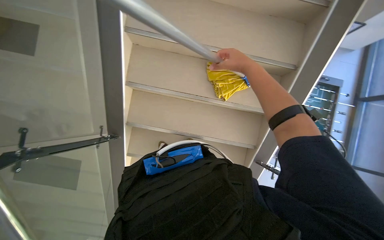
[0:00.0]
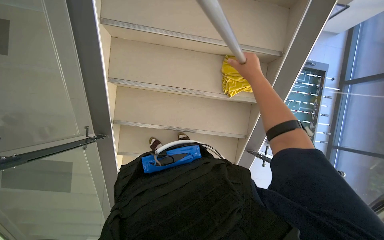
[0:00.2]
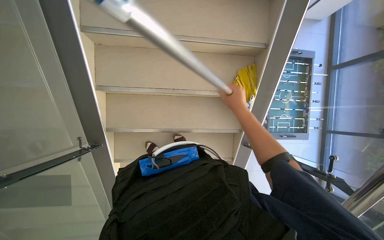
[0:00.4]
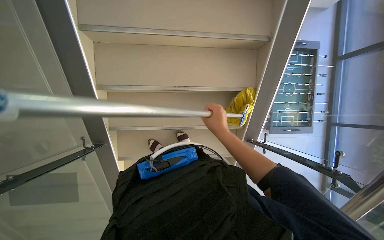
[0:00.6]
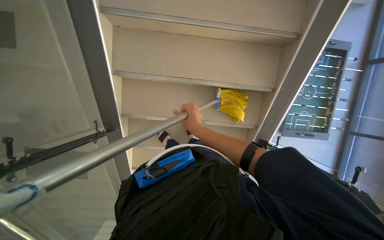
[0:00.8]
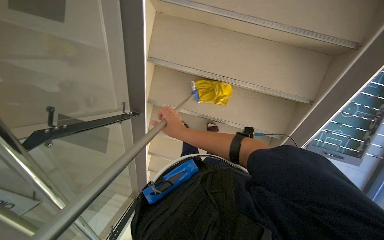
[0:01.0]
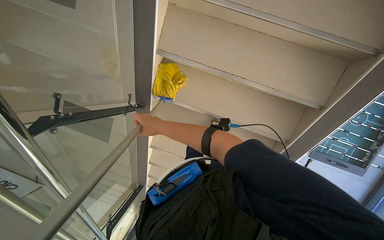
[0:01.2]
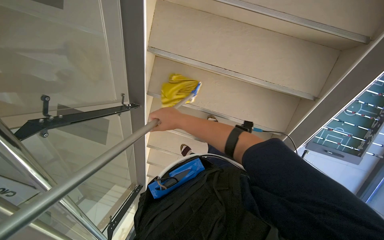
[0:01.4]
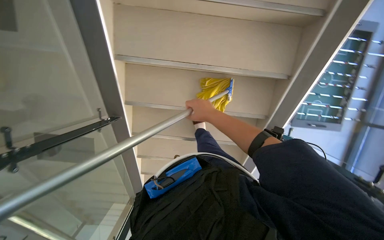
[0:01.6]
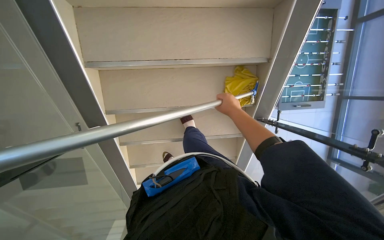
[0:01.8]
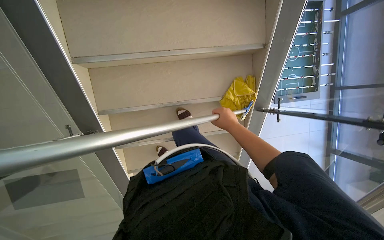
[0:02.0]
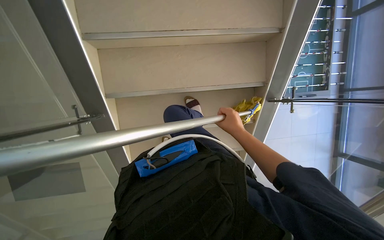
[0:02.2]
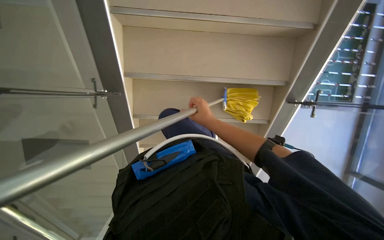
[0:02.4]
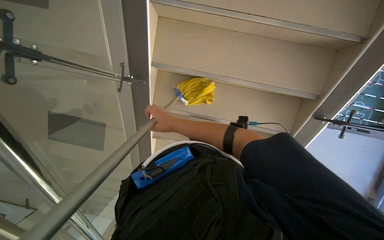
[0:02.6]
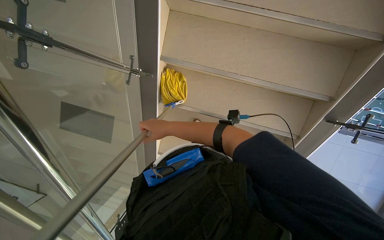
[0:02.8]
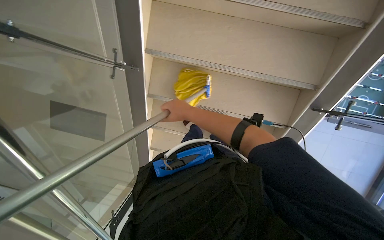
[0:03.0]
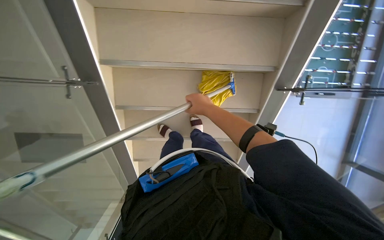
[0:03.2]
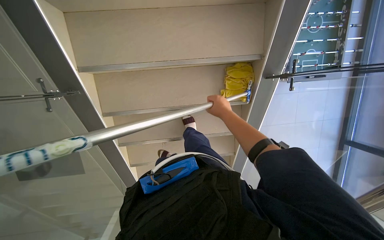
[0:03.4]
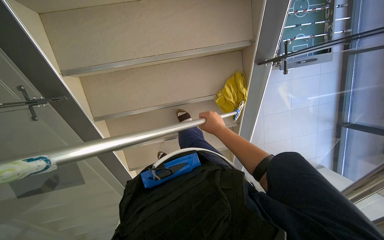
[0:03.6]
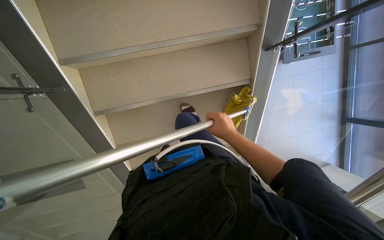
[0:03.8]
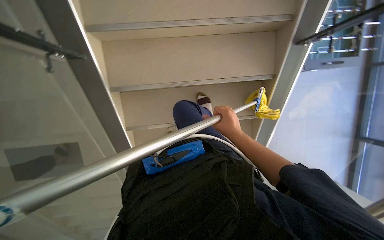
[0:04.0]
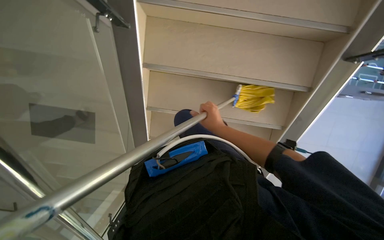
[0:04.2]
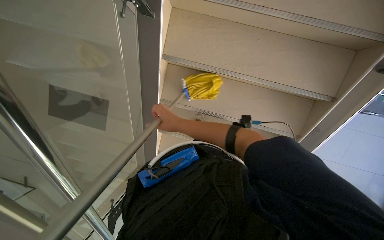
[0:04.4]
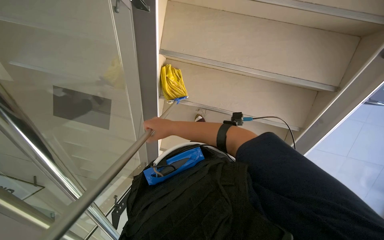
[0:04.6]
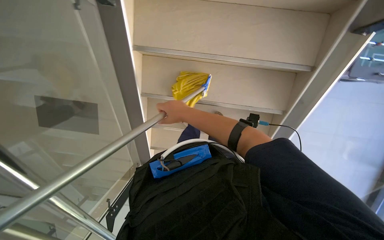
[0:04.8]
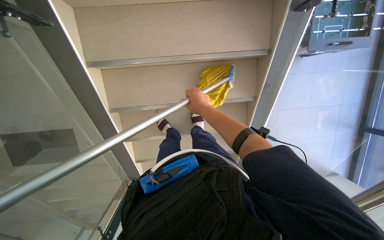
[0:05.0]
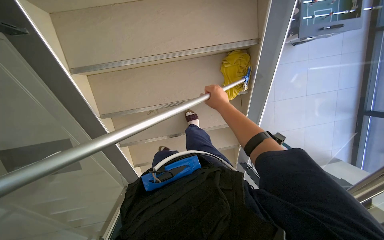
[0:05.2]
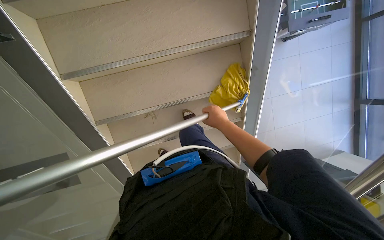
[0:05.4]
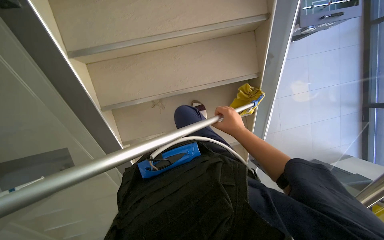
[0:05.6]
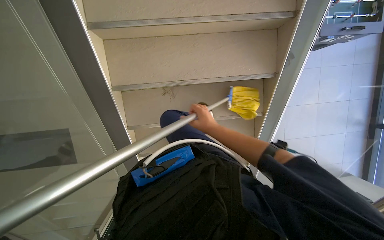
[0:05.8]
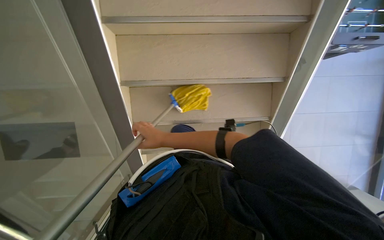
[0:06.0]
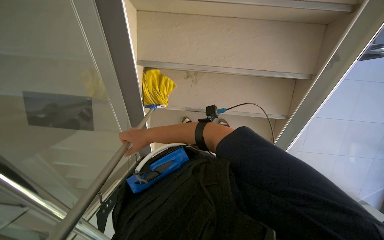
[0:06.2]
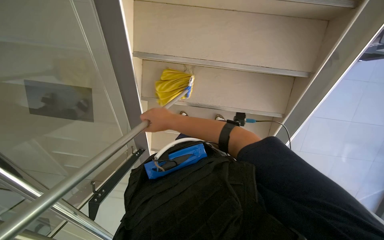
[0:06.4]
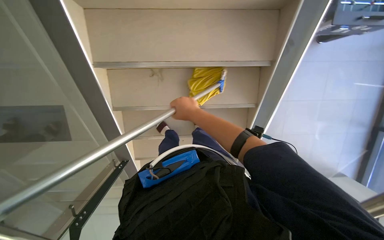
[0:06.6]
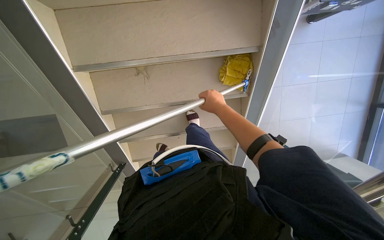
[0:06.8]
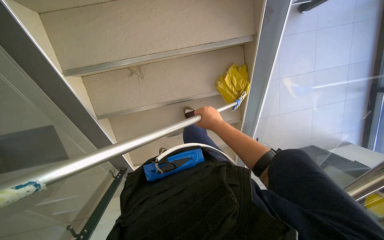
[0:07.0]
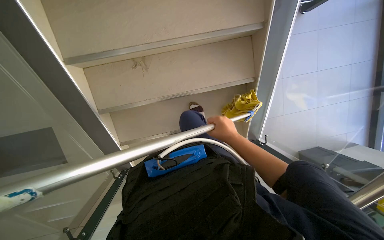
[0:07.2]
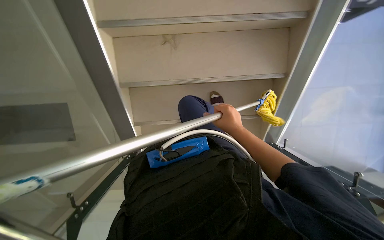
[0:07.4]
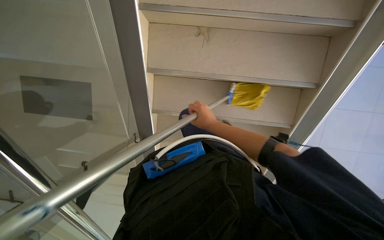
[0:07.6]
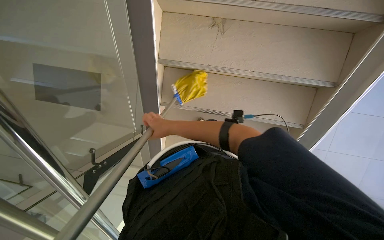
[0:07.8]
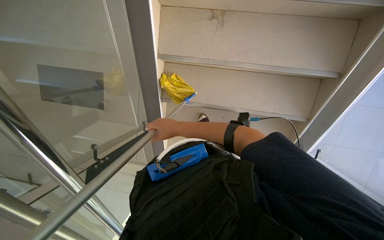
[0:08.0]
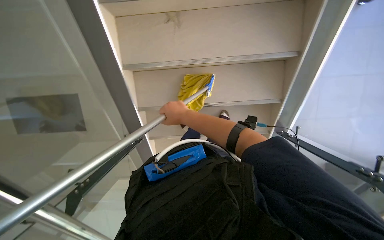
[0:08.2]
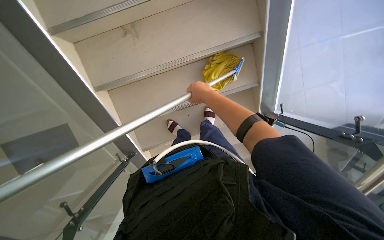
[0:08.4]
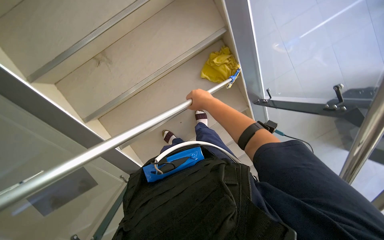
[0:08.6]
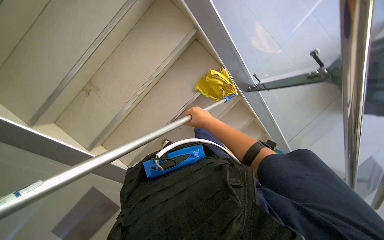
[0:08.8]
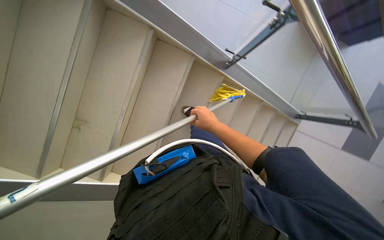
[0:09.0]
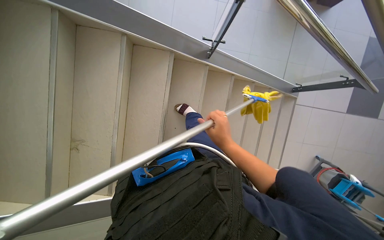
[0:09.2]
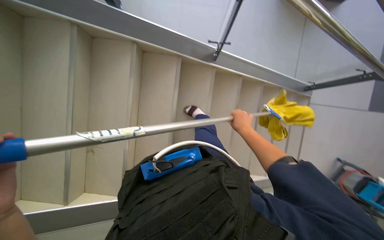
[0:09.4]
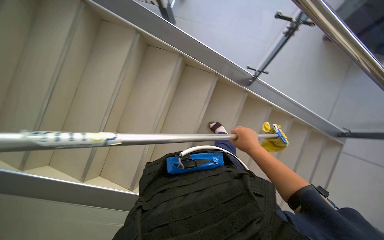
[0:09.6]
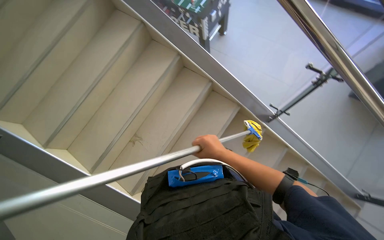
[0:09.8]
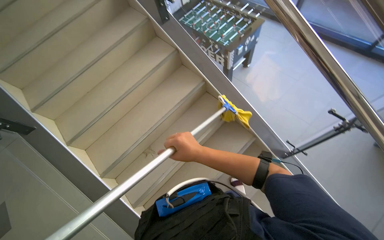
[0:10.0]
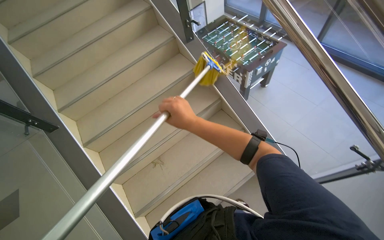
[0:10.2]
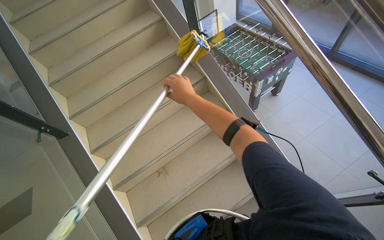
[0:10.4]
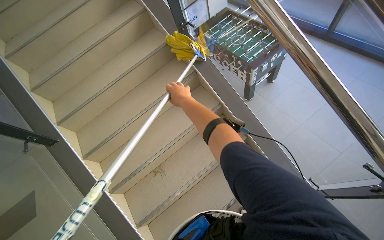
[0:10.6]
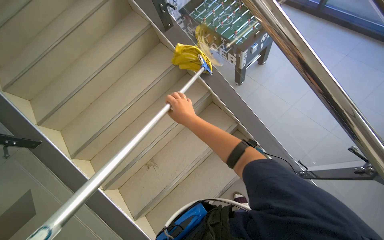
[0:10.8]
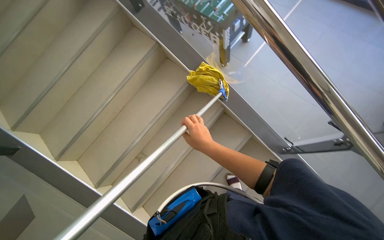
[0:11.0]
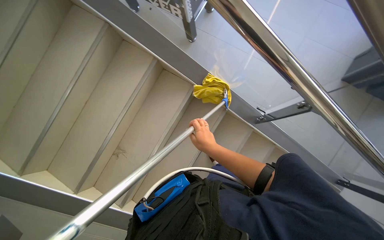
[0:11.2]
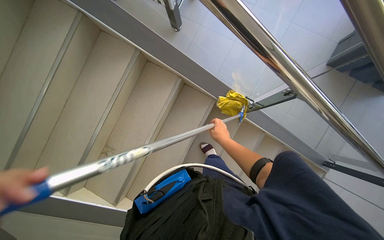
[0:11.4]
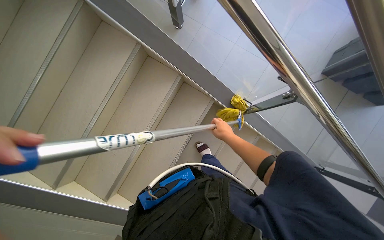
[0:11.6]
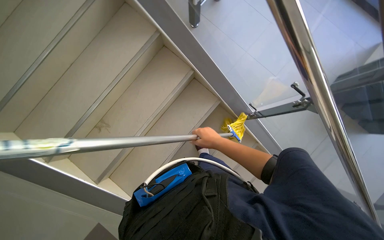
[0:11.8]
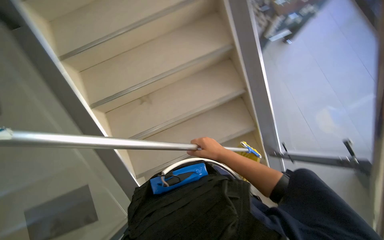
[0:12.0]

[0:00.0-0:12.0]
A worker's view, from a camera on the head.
Job: mopping floor.
The whole recording: Mopping tiled floor. The worker mops the tiled floor with a long-handled mop.
0:00.0 to 0:01.6: The camera pitches downward, by some 10 degrees. The right hand heads down the picture and farther from the camera, covering roughly 25 cm, and travels to the left and back again, roughly 30 cm each way.
0:01.6 to 0:03.0: The right hand moves left and right over roughly 25 cm, changing direction 2 times.
0:06.0 to 0:07.6: The right hand swings left and right, some 30 cm each way, with 2 reversals.
0:07.6 to 0:09.0: The scene turns roughly 30 degrees counterclockwise in the picture. The right hand goes to the left and returns, approximately 15 cm each way.
0:09.0 to 0:10.4: The head turns to the left by roughly 40 degrees. The view tips upward by some 30 degrees.
0:10.4 to 0:12.0: The camera pitches downward, by some 20 degrees.

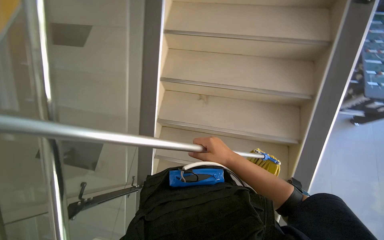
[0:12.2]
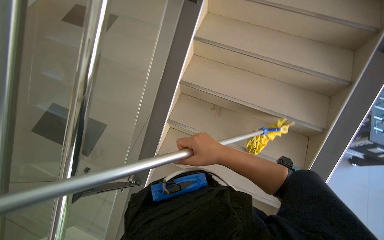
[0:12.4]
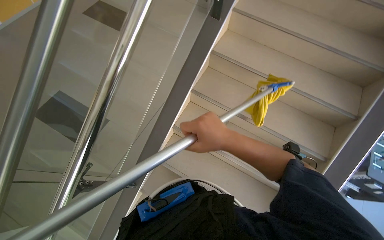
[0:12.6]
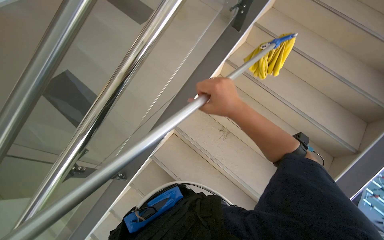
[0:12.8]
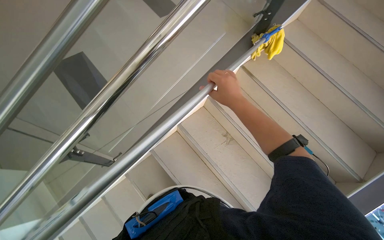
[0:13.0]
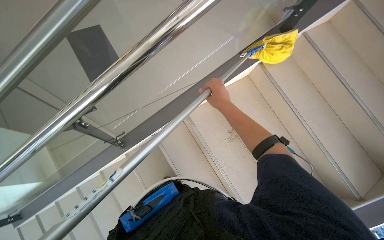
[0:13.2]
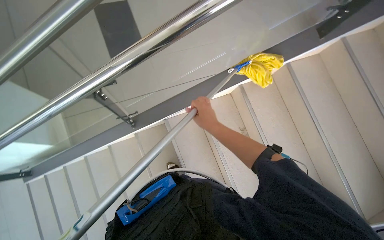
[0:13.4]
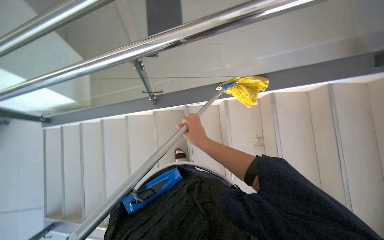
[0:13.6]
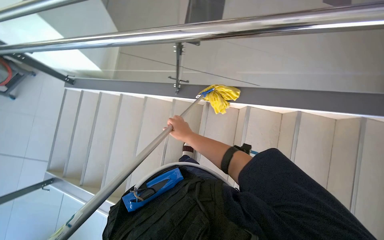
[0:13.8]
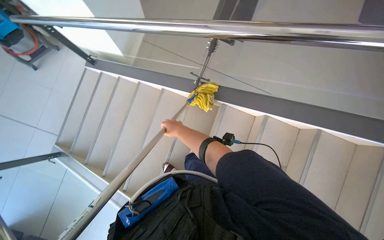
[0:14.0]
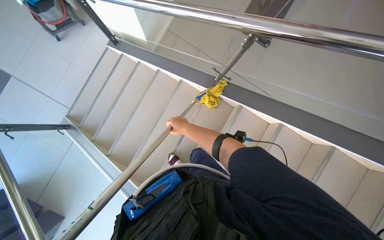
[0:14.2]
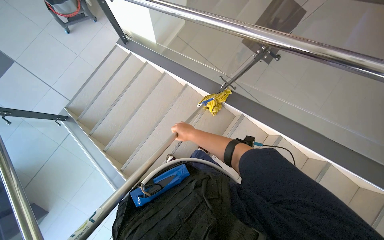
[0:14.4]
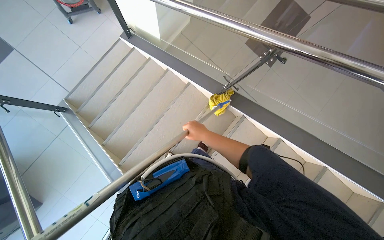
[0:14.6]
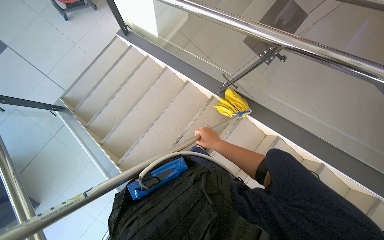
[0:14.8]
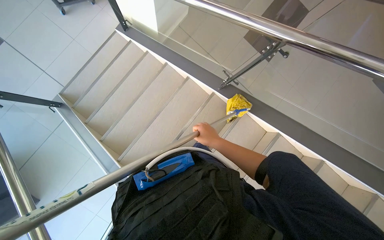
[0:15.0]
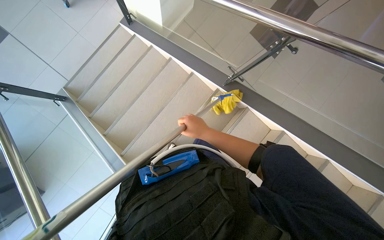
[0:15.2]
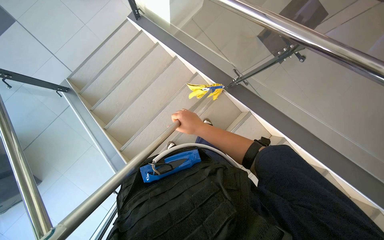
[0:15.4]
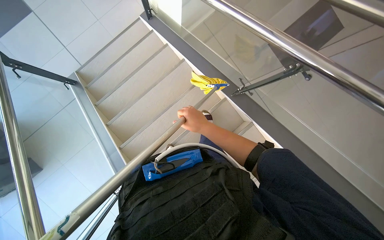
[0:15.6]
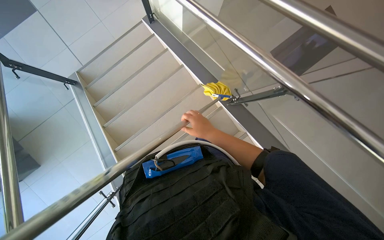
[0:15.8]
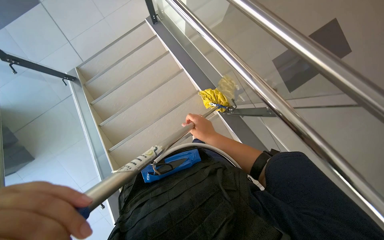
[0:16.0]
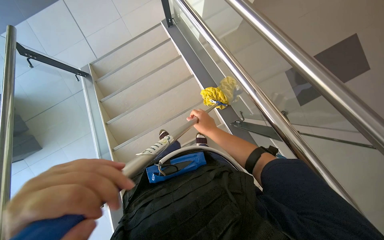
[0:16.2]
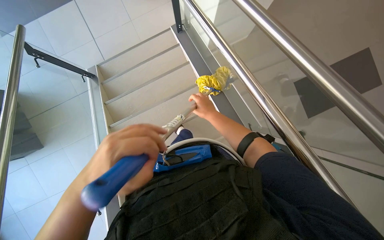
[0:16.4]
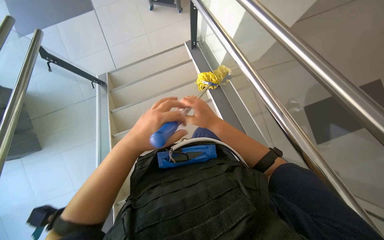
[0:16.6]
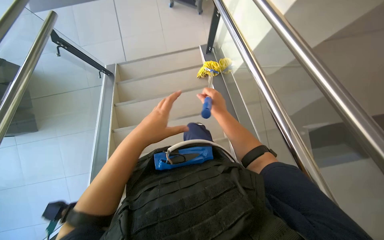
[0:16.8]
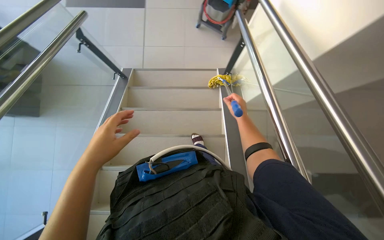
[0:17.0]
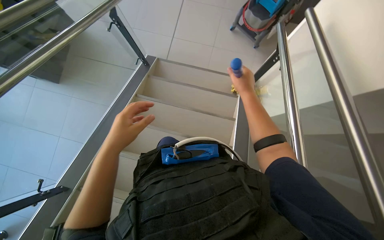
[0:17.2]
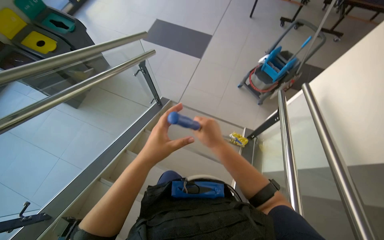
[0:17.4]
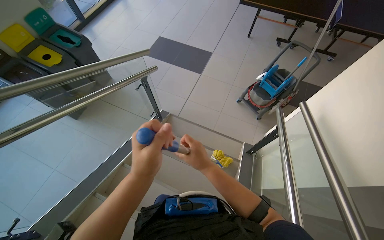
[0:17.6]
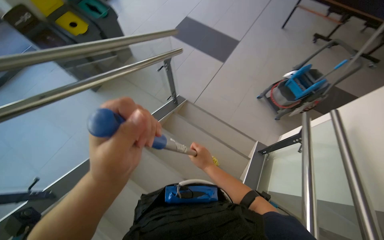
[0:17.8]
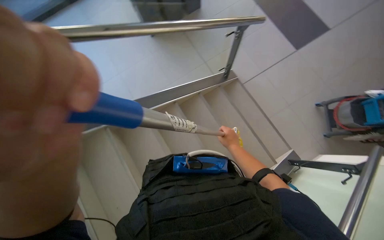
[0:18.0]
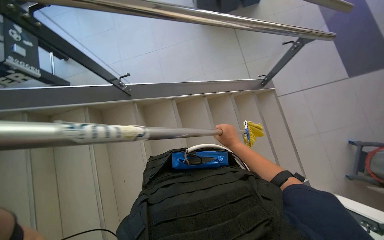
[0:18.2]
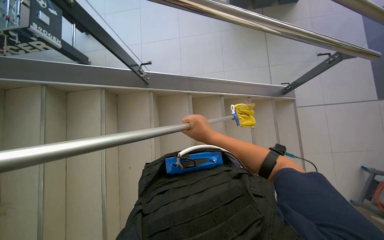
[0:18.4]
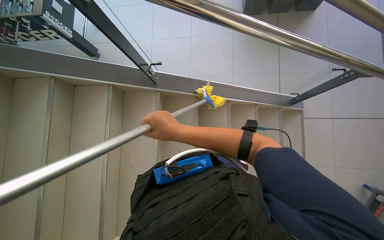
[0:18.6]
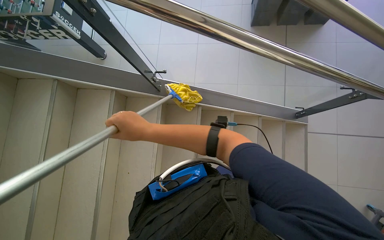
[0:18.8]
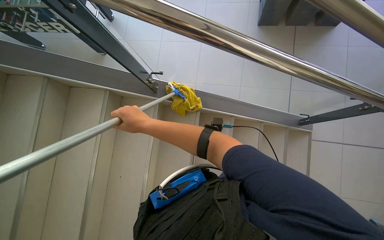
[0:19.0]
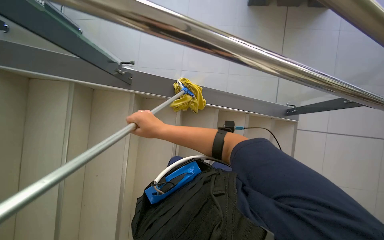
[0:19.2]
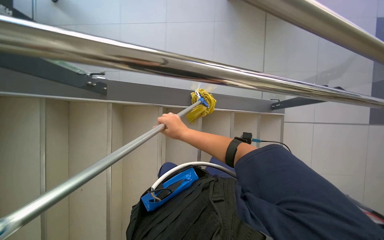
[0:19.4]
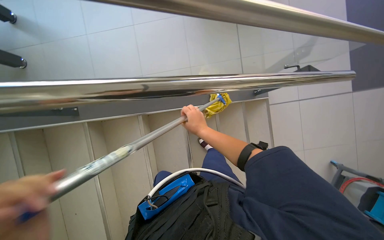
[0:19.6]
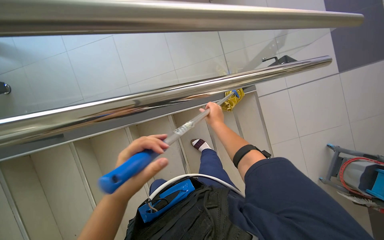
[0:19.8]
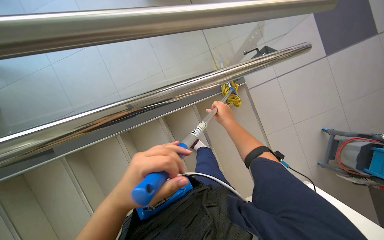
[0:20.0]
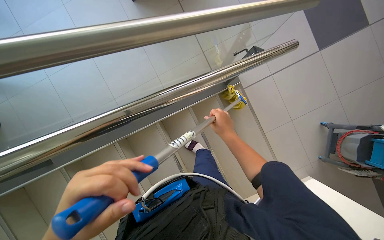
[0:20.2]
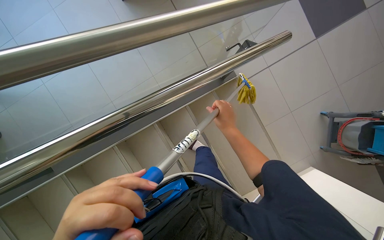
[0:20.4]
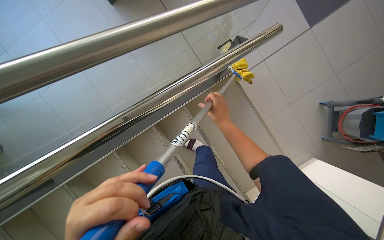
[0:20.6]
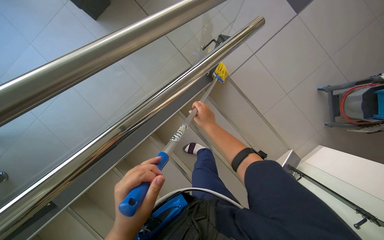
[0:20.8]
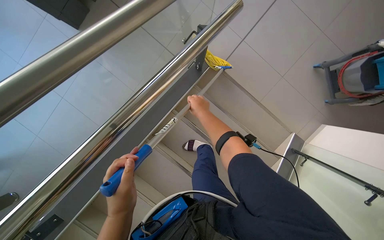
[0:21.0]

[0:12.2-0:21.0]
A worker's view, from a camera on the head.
Job: mopping floor.
The whole recording: Mopping tiled floor. The worker mops the tiled floor with a long-handled mop.
0:12.2 to 0:13.6: The scene turns approximately 70 degrees clockwise in the picture.
0:13.6 to 0:15.2: Everything in view rotates roughly 45 degrees clockwise.
0:15.2 to 0:16.6: The view tilts some 15 degrees upward. The scene turns roughly 25 degrees clockwise in the picture. The right hand travels nearer to the camera by approximately 10 cm.
0:16.6 to 0:18.0: The wearer's head swings some 65 degrees to the left. The wearer looks approximately 15 degrees further upward.
0:19.6 to 0:21.0: The scene turns approximately 40 degrees counterclockwise in the picture.
